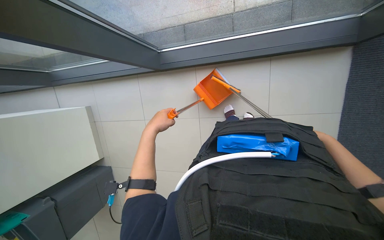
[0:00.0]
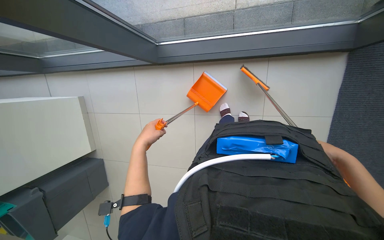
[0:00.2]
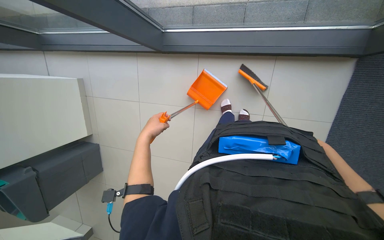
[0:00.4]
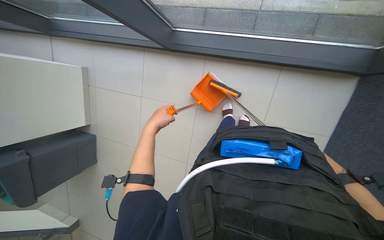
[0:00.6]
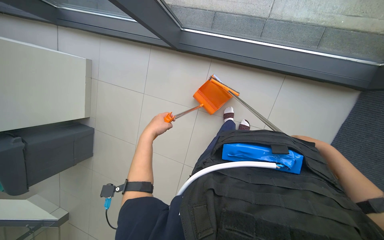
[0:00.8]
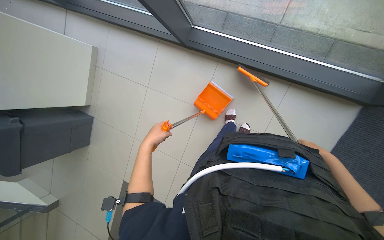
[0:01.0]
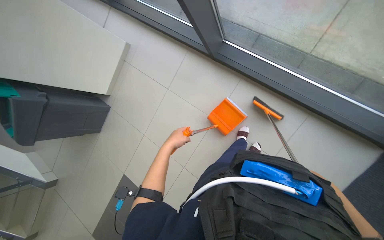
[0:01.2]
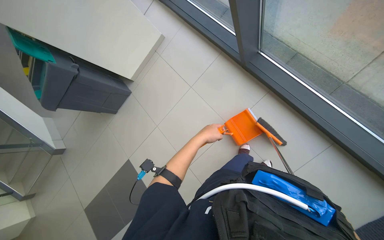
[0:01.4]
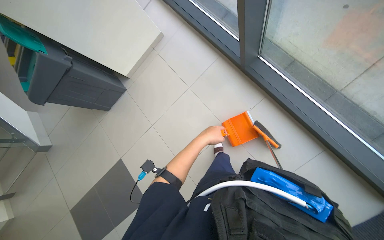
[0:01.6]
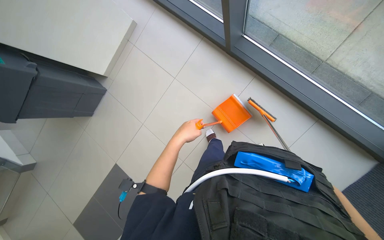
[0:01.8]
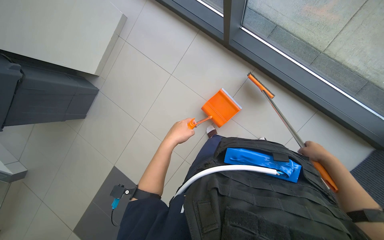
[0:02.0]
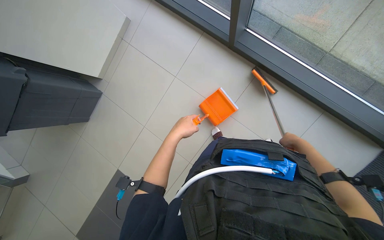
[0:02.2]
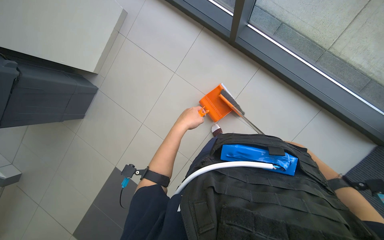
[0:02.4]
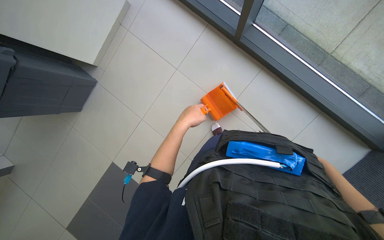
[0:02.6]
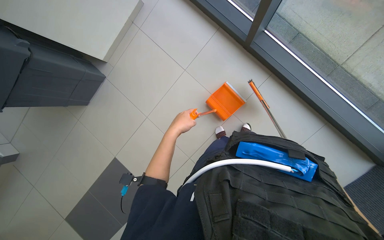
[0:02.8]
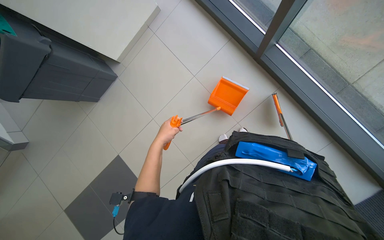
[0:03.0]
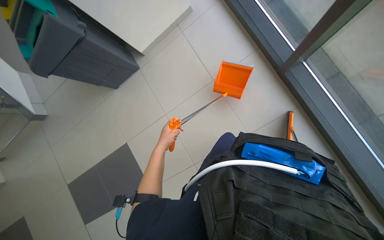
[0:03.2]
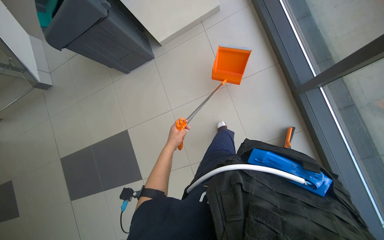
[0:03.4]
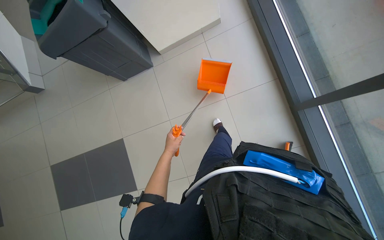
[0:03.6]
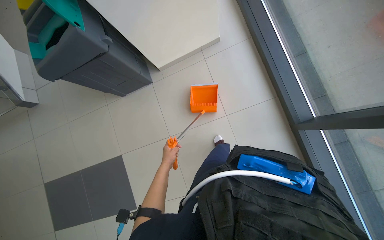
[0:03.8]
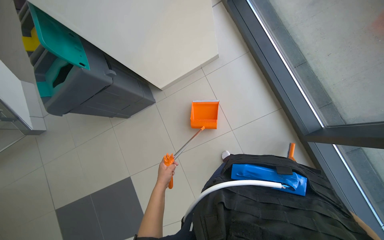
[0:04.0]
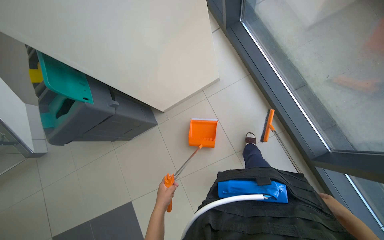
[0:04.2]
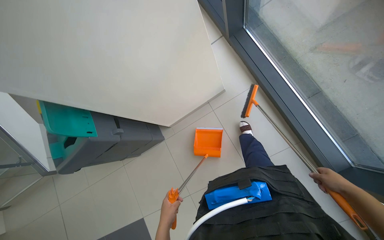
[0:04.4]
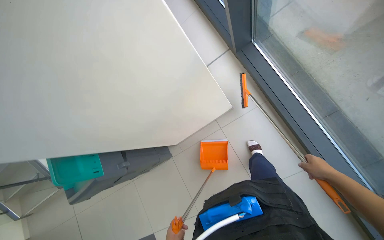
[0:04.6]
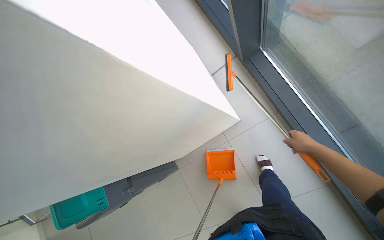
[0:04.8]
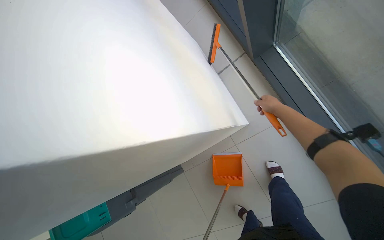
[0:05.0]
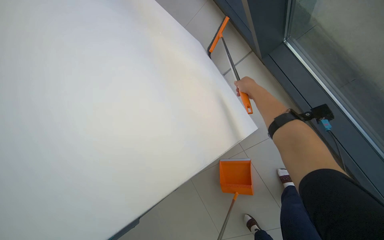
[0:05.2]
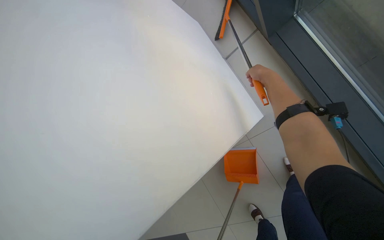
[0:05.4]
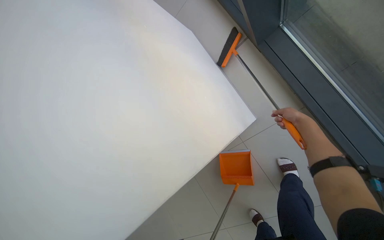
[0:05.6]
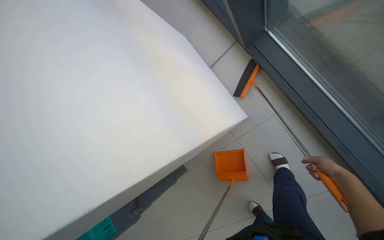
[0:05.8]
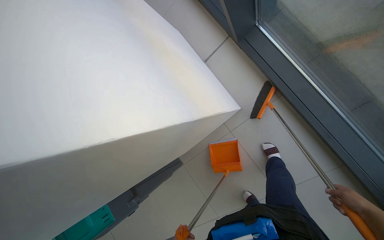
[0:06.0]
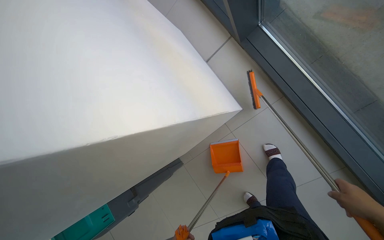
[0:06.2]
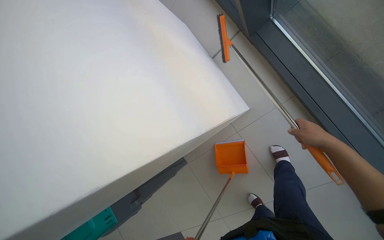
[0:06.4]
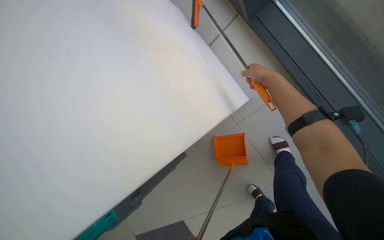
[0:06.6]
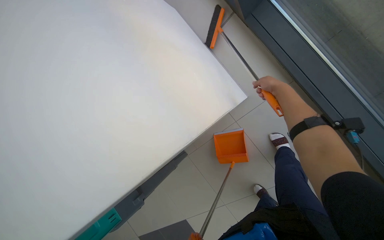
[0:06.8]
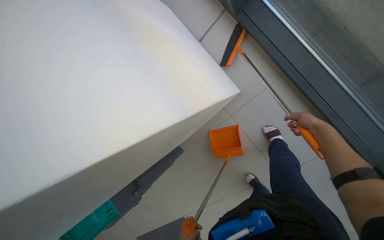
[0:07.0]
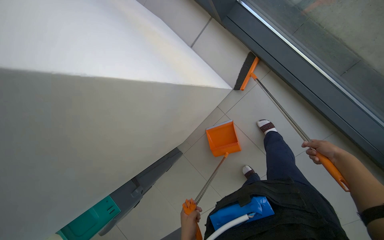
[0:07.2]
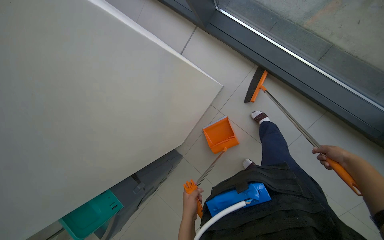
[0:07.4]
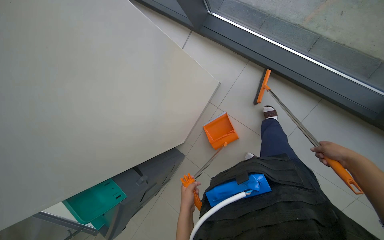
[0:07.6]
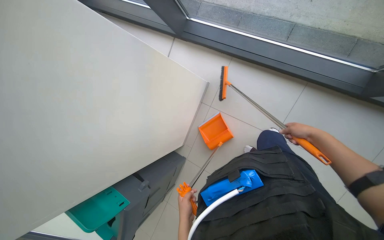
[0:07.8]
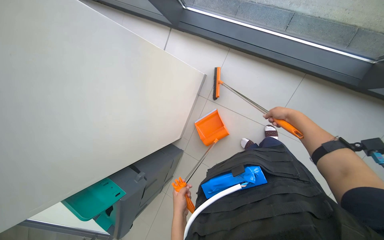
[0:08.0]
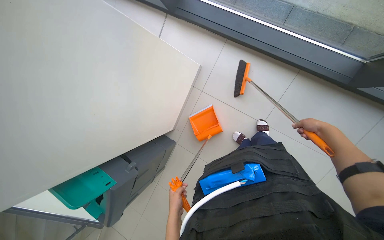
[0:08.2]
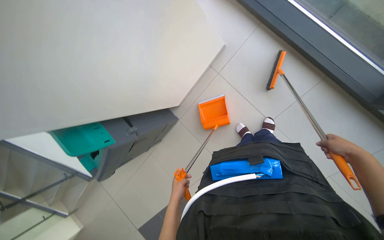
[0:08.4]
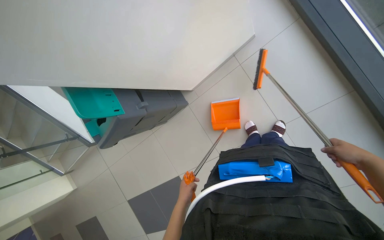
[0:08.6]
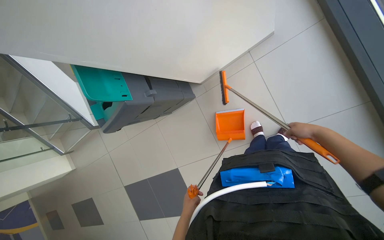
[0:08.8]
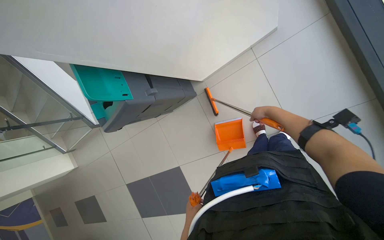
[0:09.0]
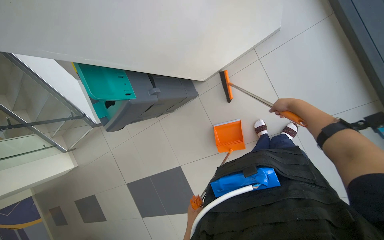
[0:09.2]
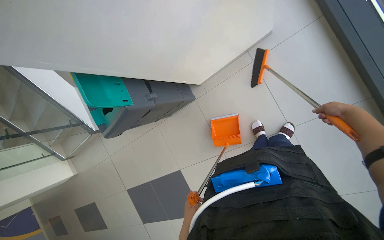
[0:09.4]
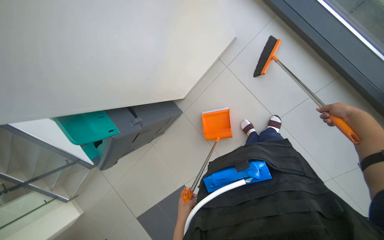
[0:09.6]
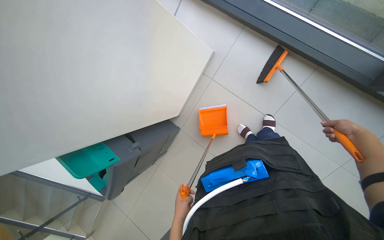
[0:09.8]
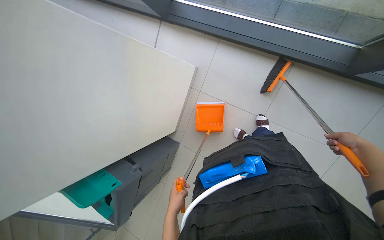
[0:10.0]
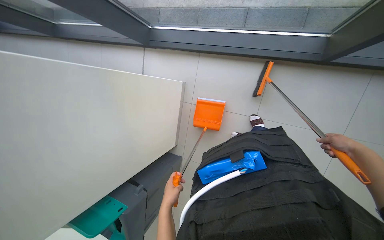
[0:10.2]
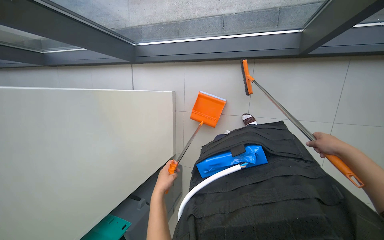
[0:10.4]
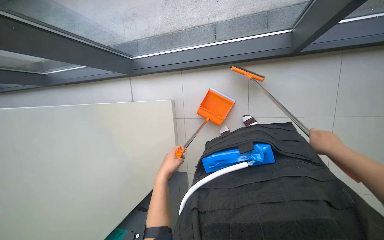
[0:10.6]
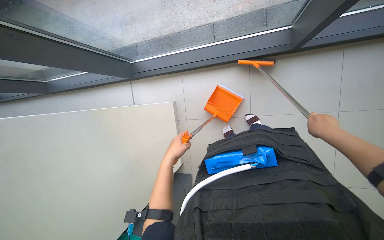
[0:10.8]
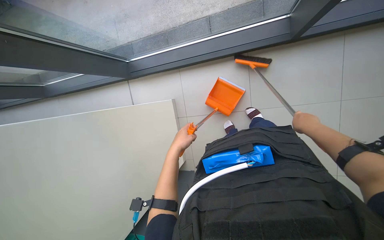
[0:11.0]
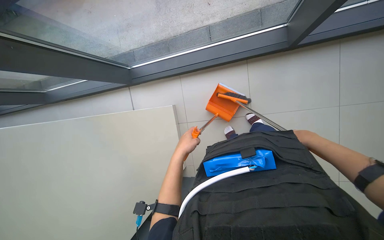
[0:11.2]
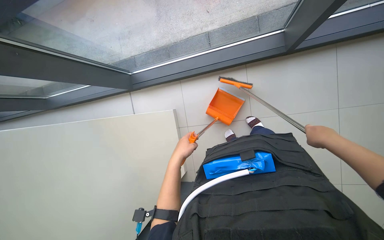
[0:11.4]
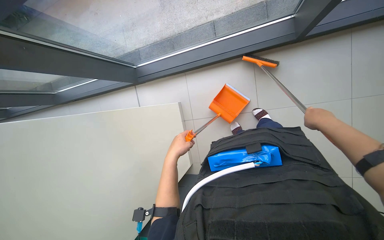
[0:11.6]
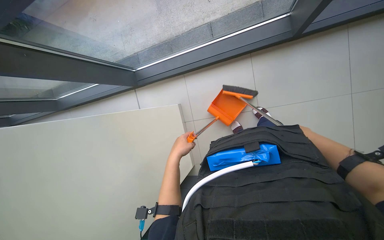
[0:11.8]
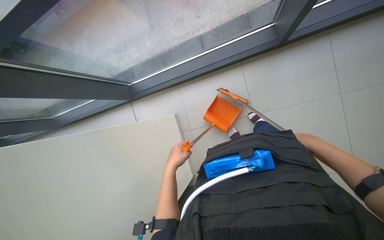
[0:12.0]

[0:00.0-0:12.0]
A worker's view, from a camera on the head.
Job: sweeping floor.
The whole recording: Sweeping floor with dustpan. The worker sweeps debris from the floor using a long-handled brush and collects it with a dustpan.
0:00.0 to 0:01.6: The scene rotates clockwise by approximately 50 degrees.
0:01.6 to 0:03.0: The left hand heads to the left, covering about 35 cm.
0:03.0 to 0:04.4: The wearer looks approximately 20 degrees further upward. The left hand goes about 20 cm down the picture.
0:04.4 to 0:06.0: The wearer moves about 60 cm. The camera pitches downward, by roughly 15 degrees.
0:06.0 to 0:07.6: The right hand moves about 40 cm up the picture and comes back.
0:07.6 to 0:09.0: The wearer looks about 20 degrees further downward. Everything in view rotates approximately 25 degrees clockwise.
0:09.0 to 0:10.4: The wearer looks about 25 degrees further upward. The scene rotates counterclockwise by some 55 degrees.
0:10.4 to 0:12.0: The right hand heads to the left, covering about 10 cm. The left hand goes approximately 20 cm up the picture.

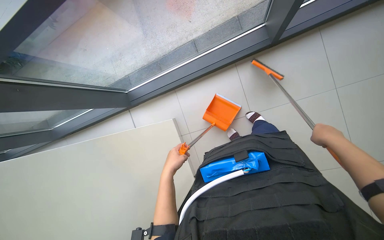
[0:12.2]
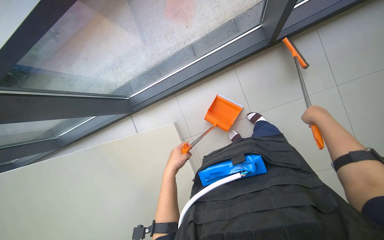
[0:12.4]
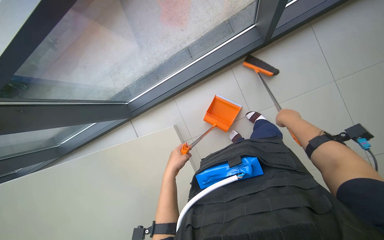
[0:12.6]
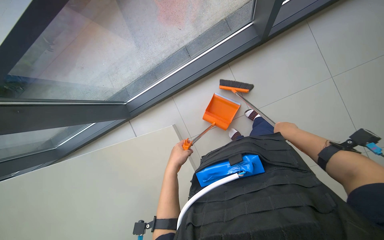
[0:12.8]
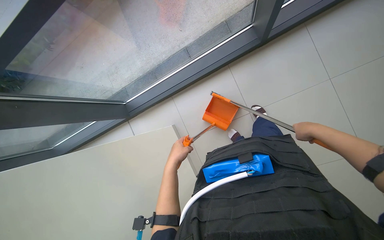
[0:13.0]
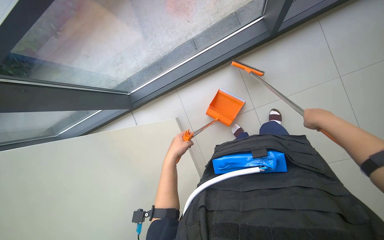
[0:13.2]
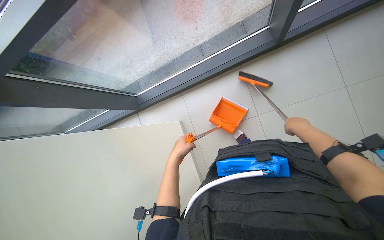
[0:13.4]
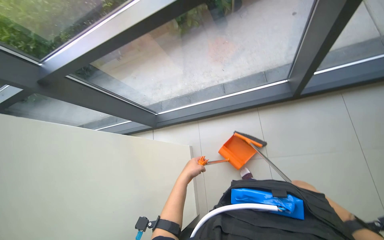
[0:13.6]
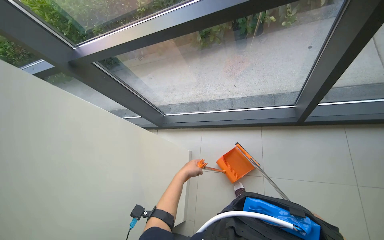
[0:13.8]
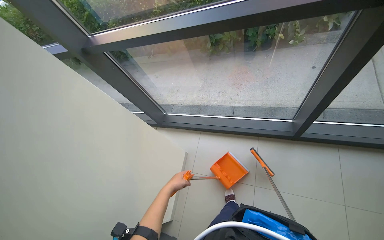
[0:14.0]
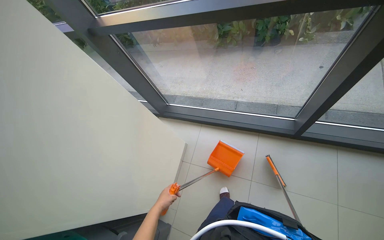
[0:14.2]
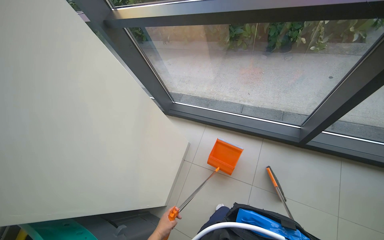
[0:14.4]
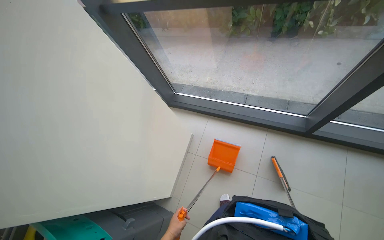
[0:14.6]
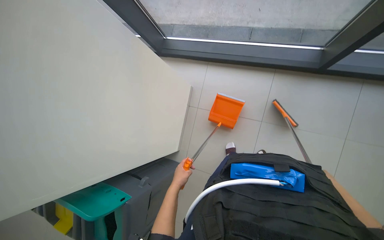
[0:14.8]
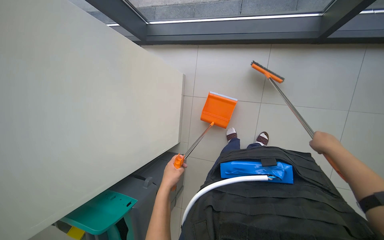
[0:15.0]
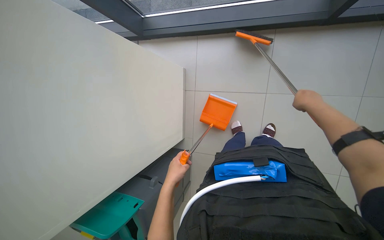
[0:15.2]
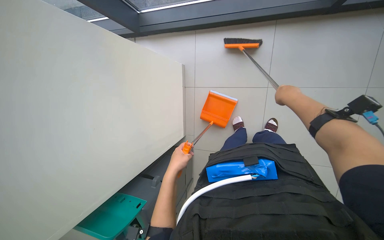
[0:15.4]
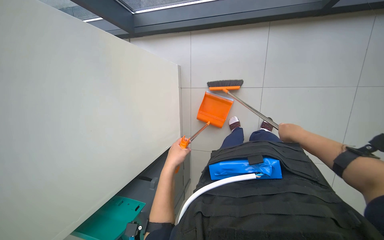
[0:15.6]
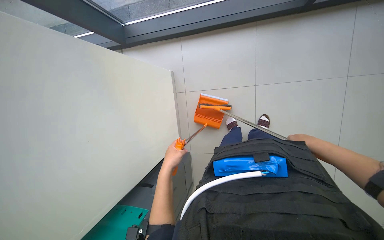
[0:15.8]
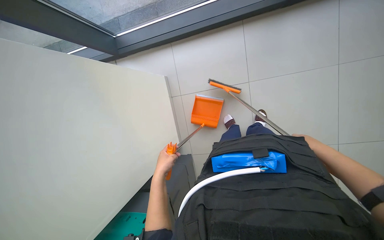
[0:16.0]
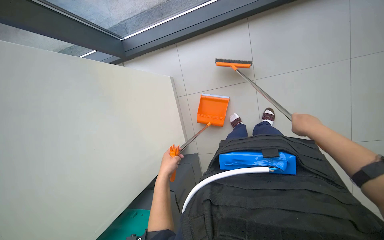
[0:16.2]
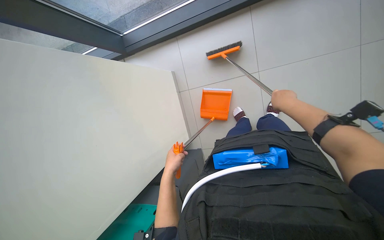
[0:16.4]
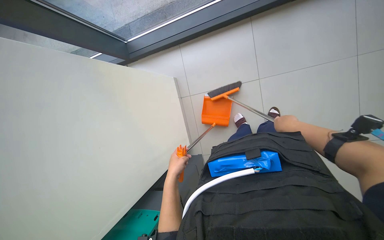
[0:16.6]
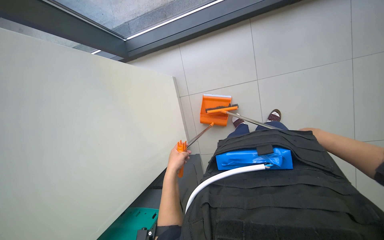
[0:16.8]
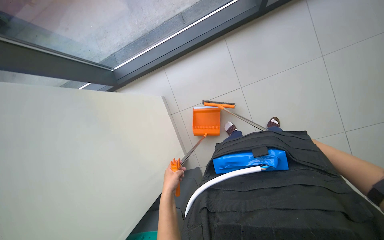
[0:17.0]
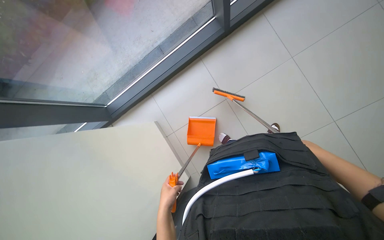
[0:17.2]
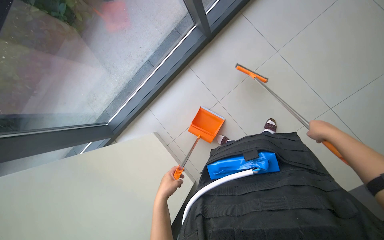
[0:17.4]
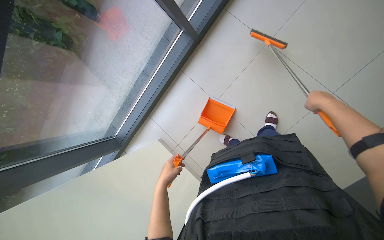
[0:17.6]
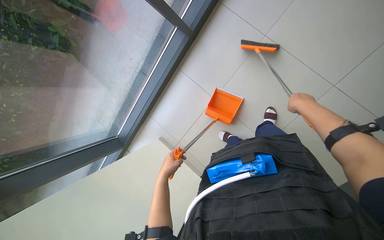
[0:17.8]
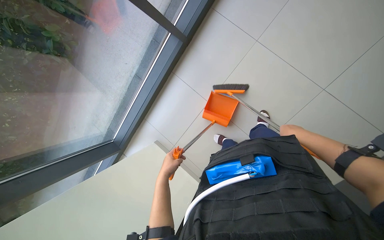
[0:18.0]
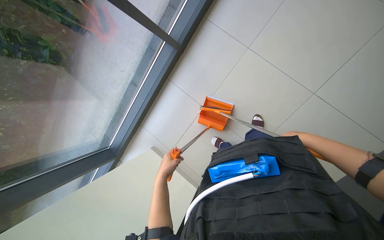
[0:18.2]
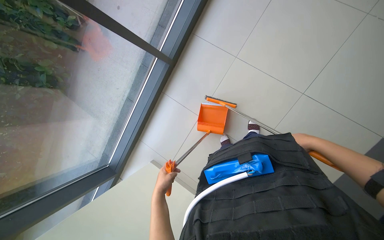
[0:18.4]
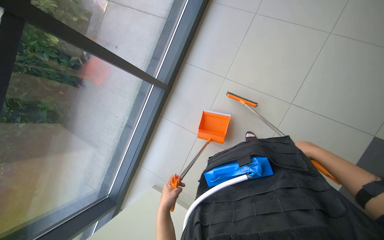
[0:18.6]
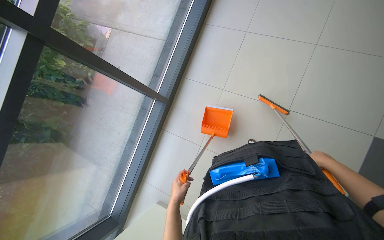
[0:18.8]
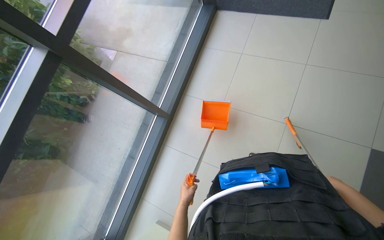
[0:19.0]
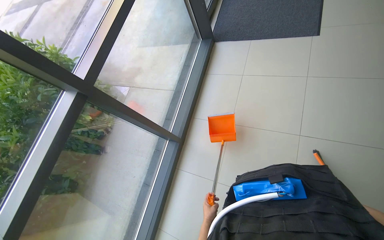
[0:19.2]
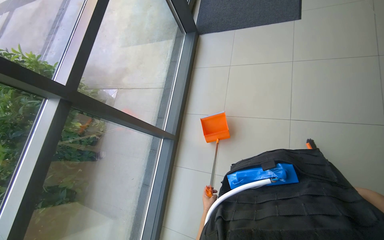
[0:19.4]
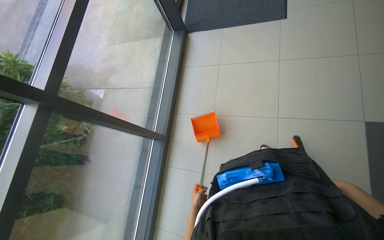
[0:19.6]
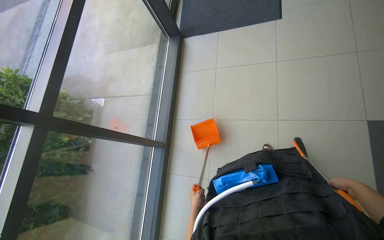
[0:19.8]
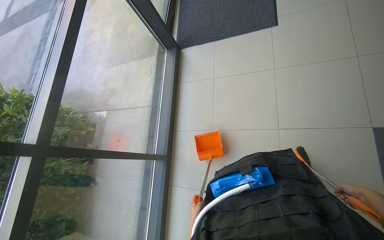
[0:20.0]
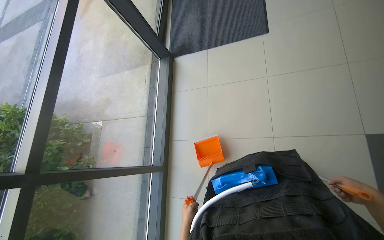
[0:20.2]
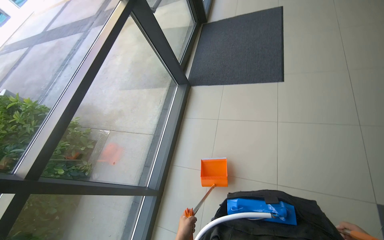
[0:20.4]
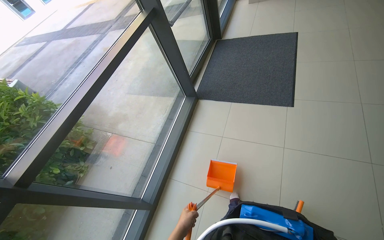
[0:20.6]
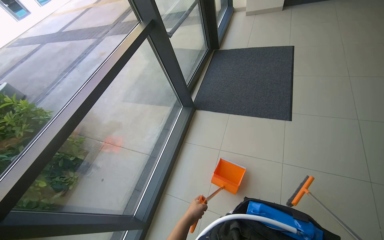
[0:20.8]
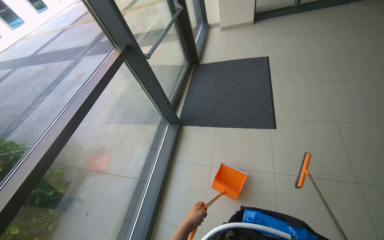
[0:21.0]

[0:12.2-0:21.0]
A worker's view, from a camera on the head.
Job: sweeping floor.
The whole recording: Sweeping floor with dustpan. The worker sweeps debris from the floor using a long-handled brush and collects it with a dustpan.
0:12.2 to 0:13.6: The camera pitches upward, by some 10 degrees. The right hand shifts roughly 15 cm to the left.
0:13.6 to 0:15.2: The wearer looks about 30 degrees further downward.
0:15.2 to 0:16.6: The right hand moves some 25 cm down the picture and comes back.
0:16.6 to 0:18.0: The wearer looks some 15 degrees further upward. The scene rotates counterclockwise by some 40 degrees.
0:18.0 to 0:19.6: The view tilts some 35 degrees upward. The scene rotates counterclockwise by roughly 30 degrees.
0:19.6 to 0:21.0: The view tilts about 25 degrees upward.
